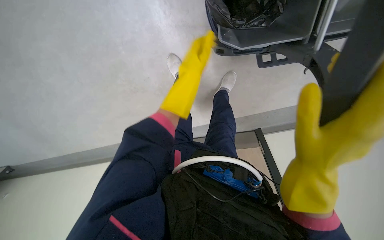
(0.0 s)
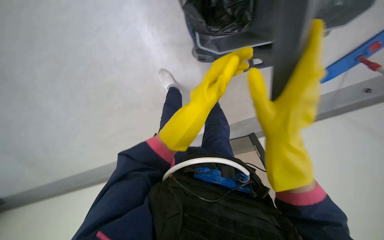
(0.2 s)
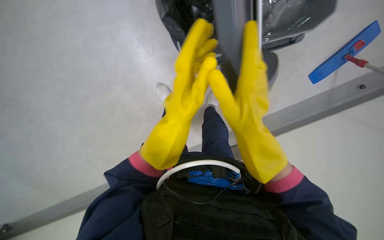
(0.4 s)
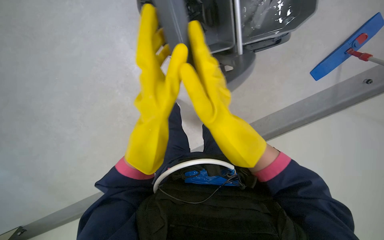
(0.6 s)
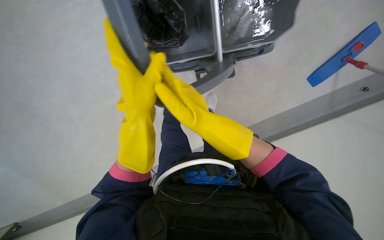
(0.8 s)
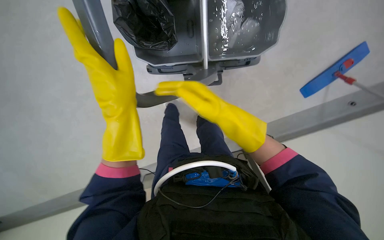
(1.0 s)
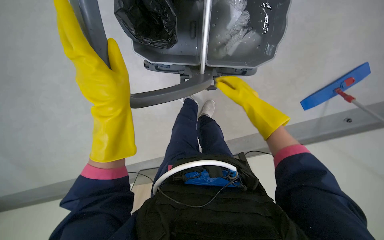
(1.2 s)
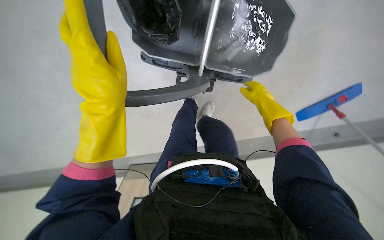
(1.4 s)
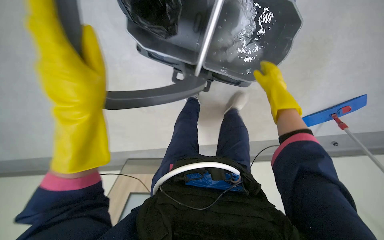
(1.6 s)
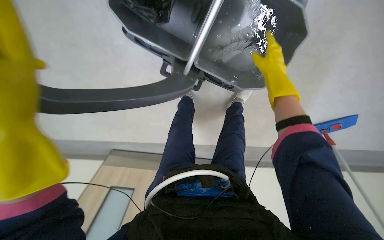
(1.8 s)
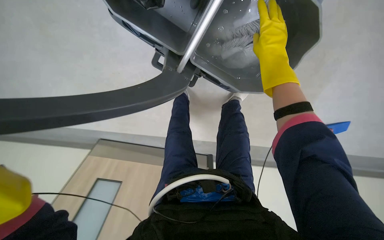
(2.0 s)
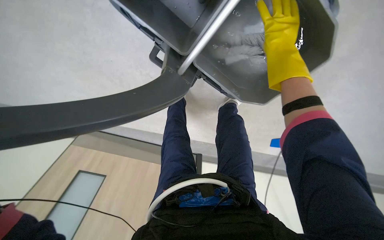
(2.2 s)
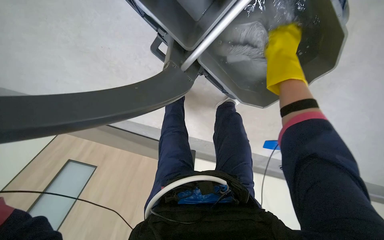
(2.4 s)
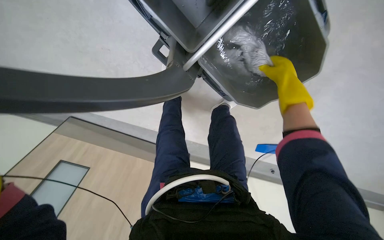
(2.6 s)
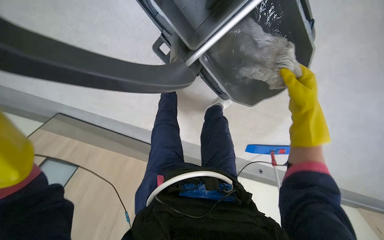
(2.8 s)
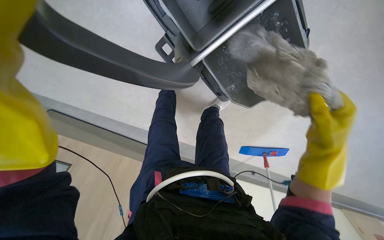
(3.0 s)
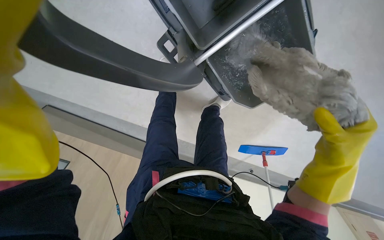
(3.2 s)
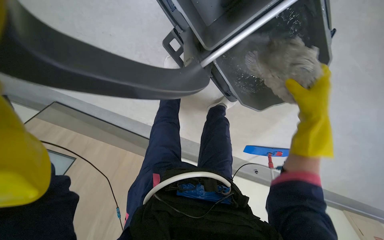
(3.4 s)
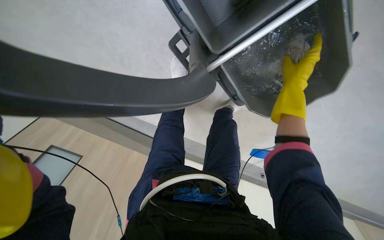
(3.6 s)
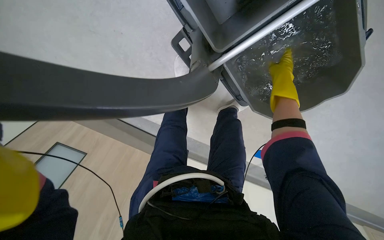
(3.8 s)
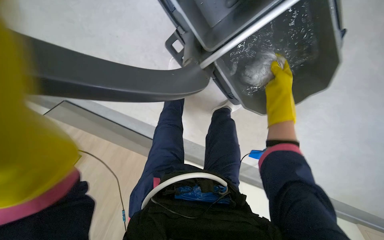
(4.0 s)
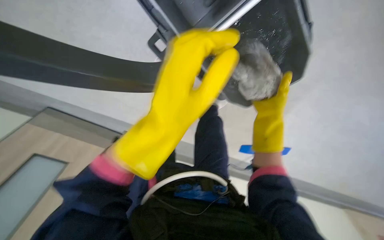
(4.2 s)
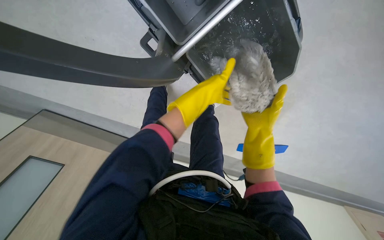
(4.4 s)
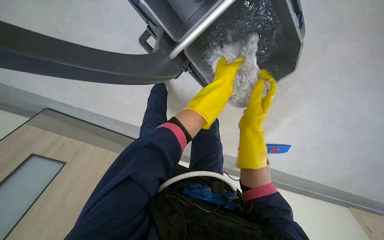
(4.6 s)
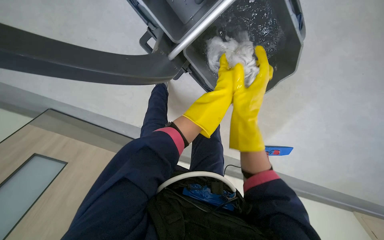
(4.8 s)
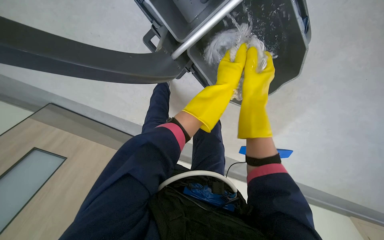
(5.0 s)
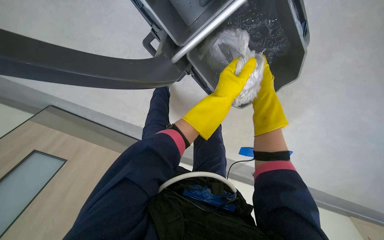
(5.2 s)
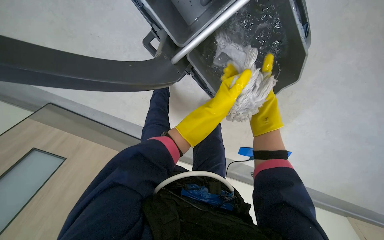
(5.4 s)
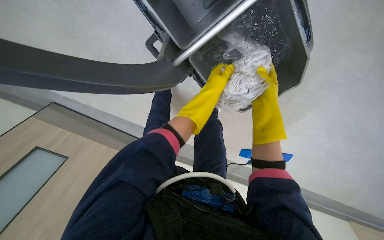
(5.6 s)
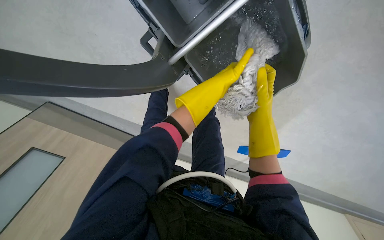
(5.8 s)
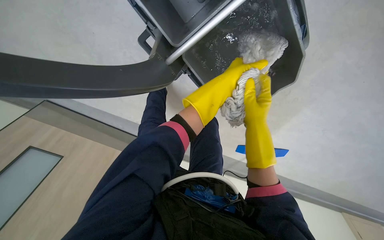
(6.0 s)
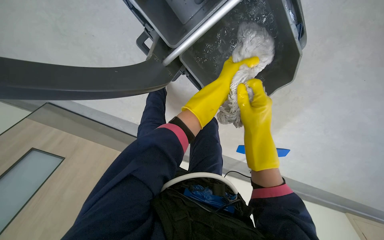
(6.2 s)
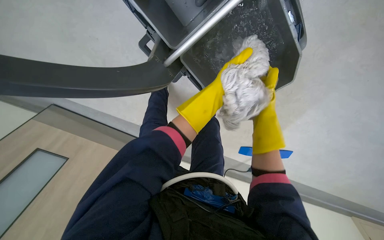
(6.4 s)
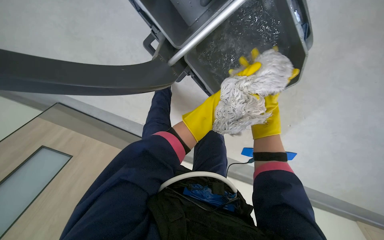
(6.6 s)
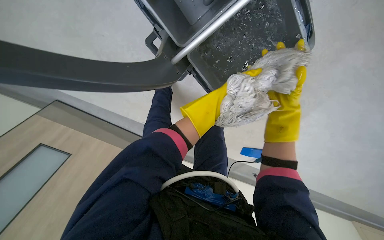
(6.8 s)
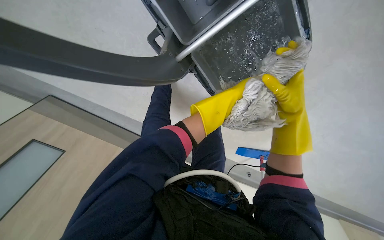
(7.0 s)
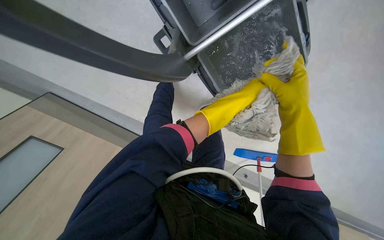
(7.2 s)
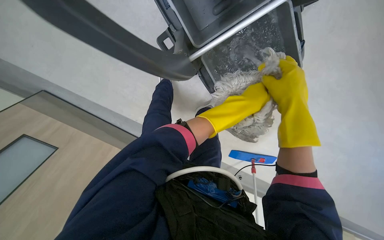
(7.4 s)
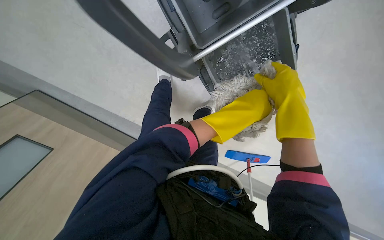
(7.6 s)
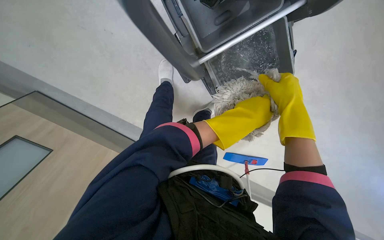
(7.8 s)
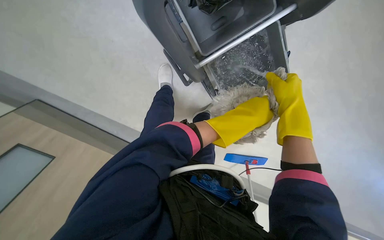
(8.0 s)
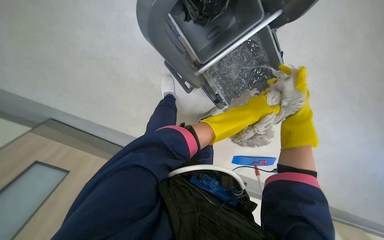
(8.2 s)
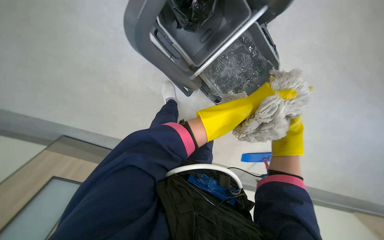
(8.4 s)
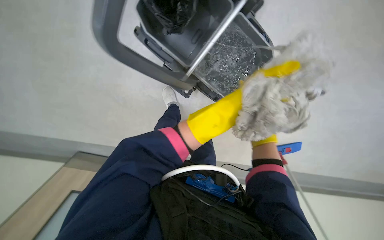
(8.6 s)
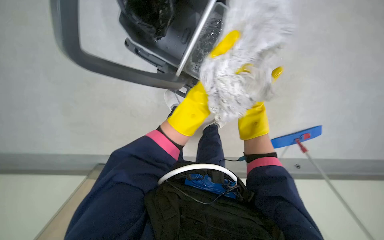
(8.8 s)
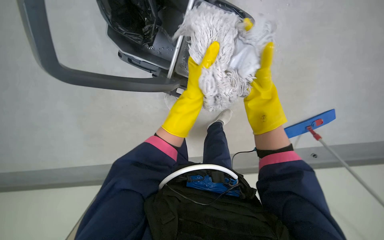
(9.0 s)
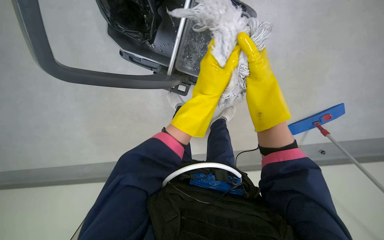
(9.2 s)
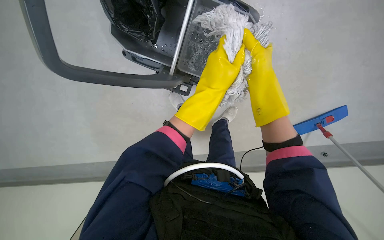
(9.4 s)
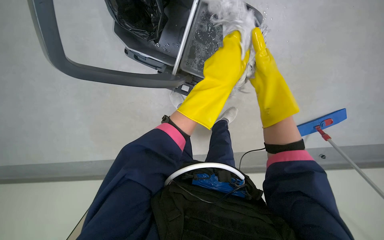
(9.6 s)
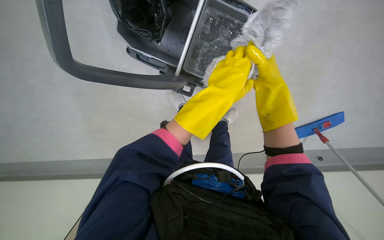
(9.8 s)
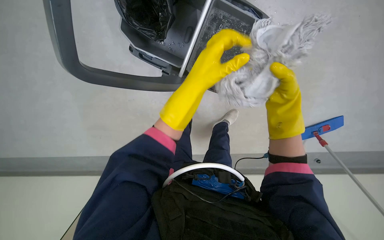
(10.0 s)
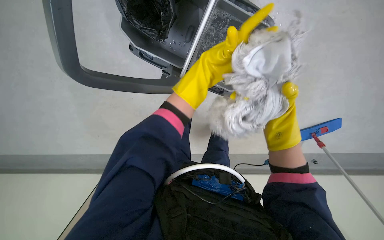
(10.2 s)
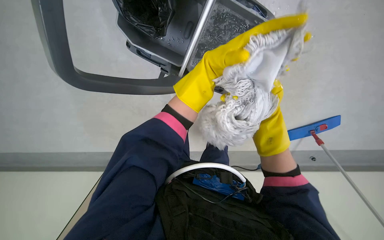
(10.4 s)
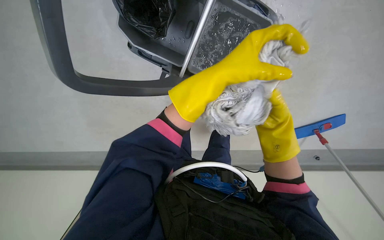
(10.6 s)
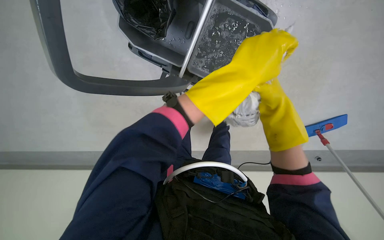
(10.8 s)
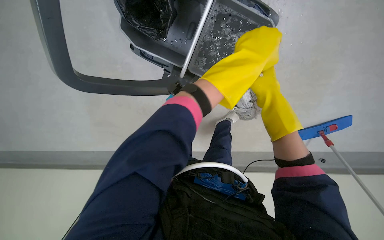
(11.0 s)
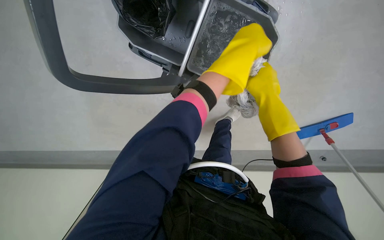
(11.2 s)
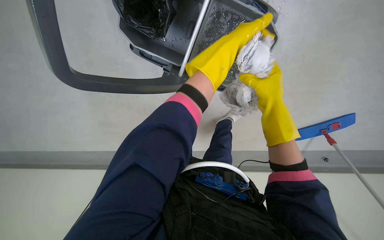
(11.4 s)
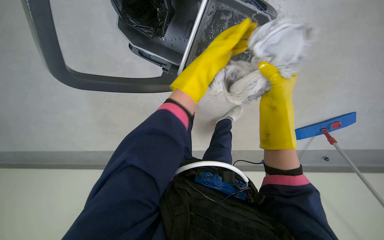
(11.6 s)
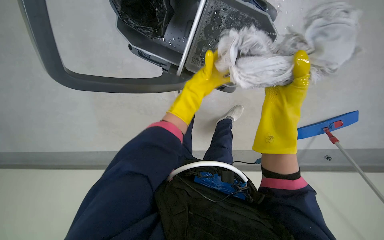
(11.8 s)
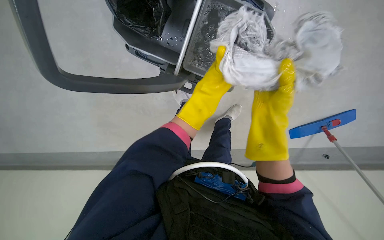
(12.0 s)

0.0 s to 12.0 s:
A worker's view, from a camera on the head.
Job: preparing cleaning supplies.
The whole recording: Wringing mop head. The worker wrings a mop head in the cleaning cart bucket.
0.0 to 1.6 s: The view tips upward by roughly 15 degrees. The left hand heads nearer to the camera, covering approximately 10 cm.
1.6 to 3.0 s: The view swings about 20 degrees to the right. The right hand shifts roughly 10 cm nearer to the camera.
3.0 to 4.4 s: The right hand heads farther from the camera and to the left, covering some 15 cm, and travels up the picture and back again, roughly 25 cm each way.
6.0 to 7.6 s: The left hand travels nearer to the camera and down the picture by some 15 cm, while the right hand goes some 10 cm nearer to the camera.
7.6 to 9.0 s: The left hand shifts about 15 cm farther from the camera.
10.4 to 12.0 s: The right hand moves nearer to the camera and to the left, some 20 cm.

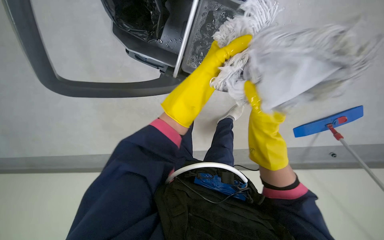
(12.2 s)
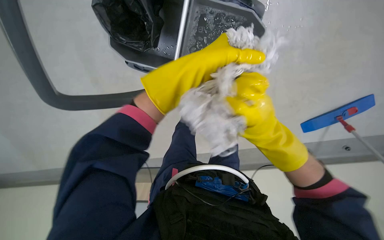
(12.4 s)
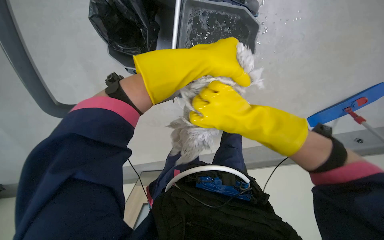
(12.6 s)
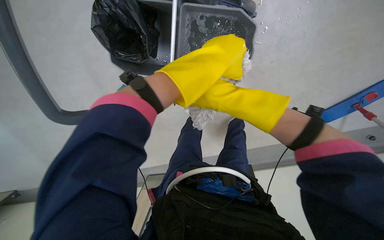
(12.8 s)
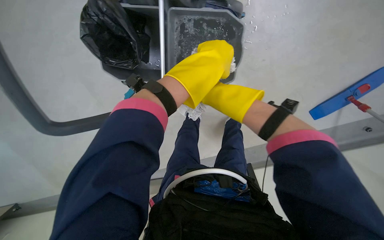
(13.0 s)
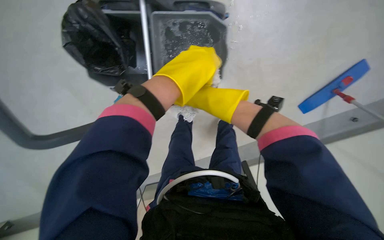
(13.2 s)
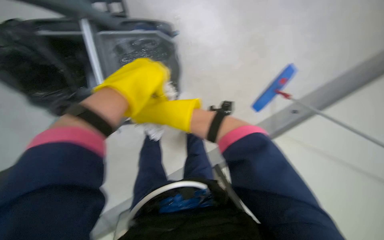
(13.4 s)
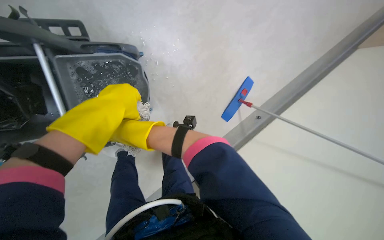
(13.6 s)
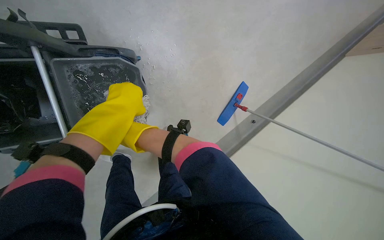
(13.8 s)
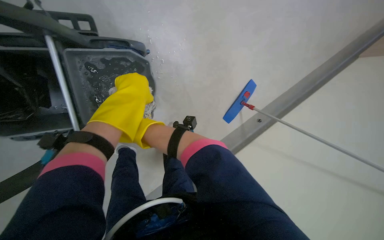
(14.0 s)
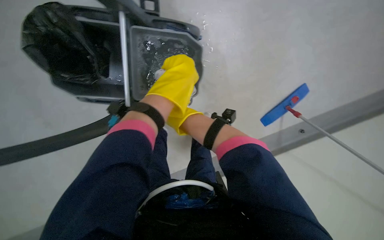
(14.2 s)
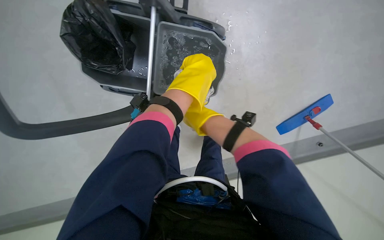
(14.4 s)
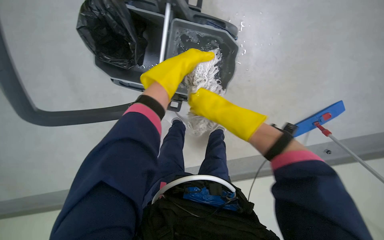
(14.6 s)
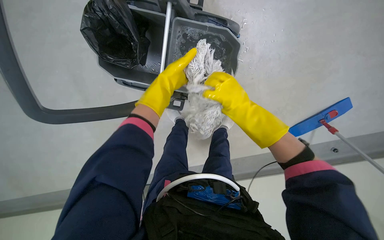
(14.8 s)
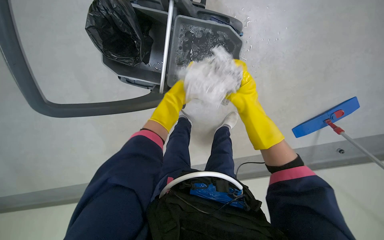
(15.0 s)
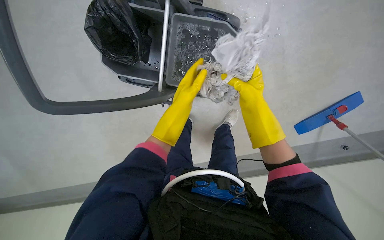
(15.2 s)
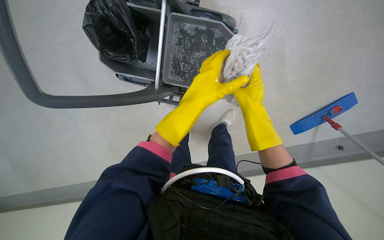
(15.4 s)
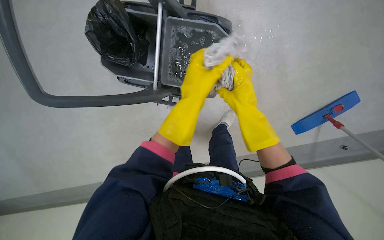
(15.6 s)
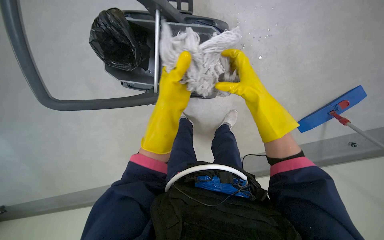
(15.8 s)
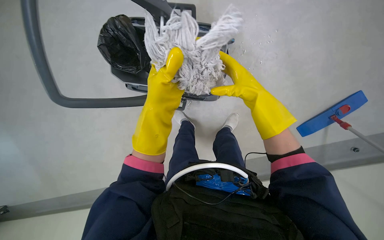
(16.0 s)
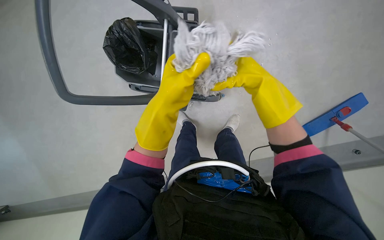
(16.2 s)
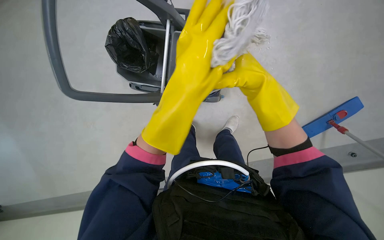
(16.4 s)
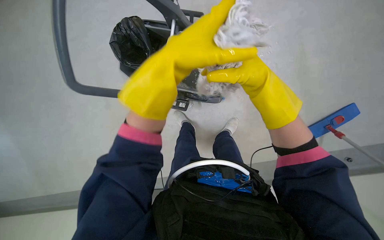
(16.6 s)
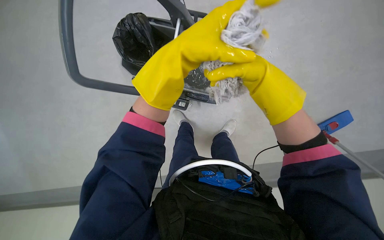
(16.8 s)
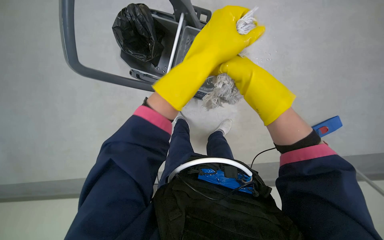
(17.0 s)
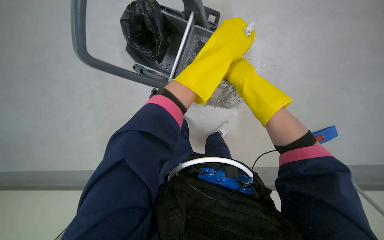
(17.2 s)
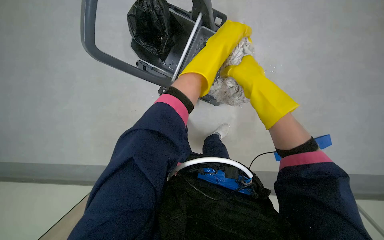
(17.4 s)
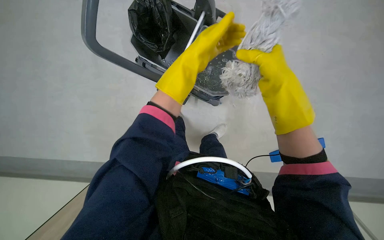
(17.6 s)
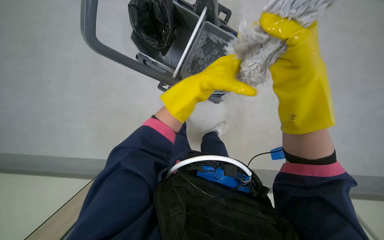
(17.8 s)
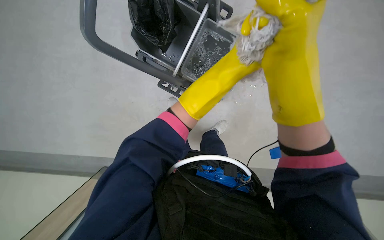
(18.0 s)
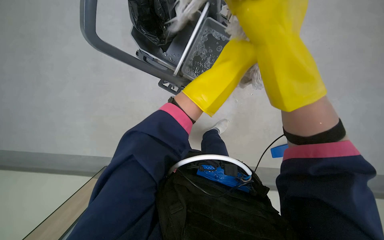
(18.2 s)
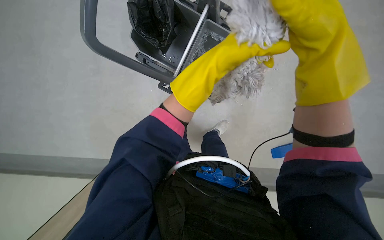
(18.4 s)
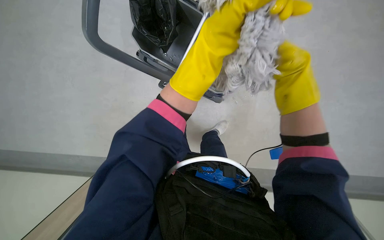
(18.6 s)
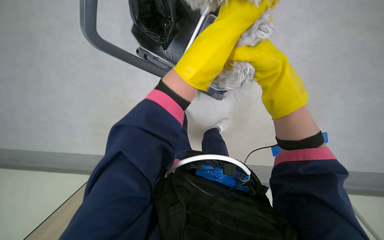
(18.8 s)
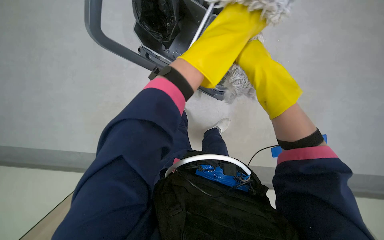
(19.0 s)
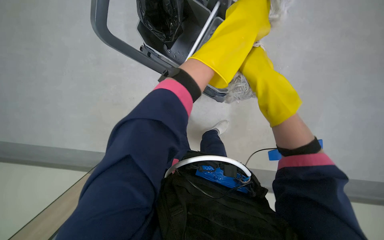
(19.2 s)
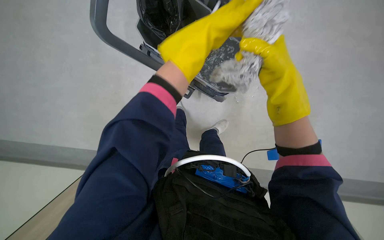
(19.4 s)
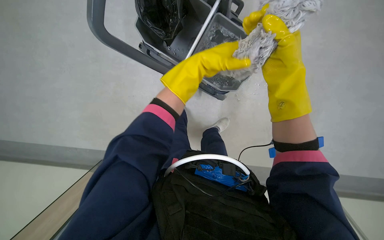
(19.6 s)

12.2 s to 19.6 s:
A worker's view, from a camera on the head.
Job: preparing cleaning supplies.
The whole recording: Wringing mop head. The worker wrings a mop head in the cleaning cart bucket.
12.2 to 13.6 s: The head turns to the right by some 35 degrees. The camera pitches upward, by about 15 degrees.
13.6 to 15.2 s: The head turns to the left by some 30 degrees.
15.2 to 16.6 s: The right hand is displaced nearer to the camera by roughly 15 cm.
18.2 to 19.6 s: The right hand shifts some 10 cm farther from the camera.
